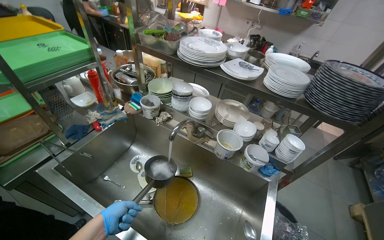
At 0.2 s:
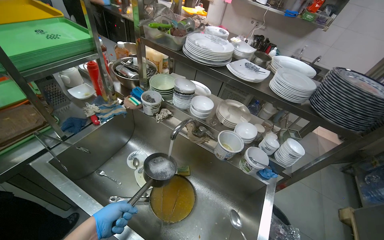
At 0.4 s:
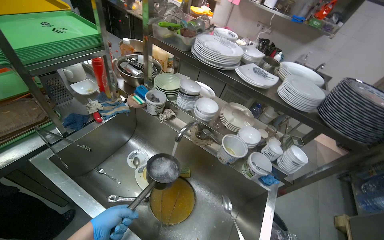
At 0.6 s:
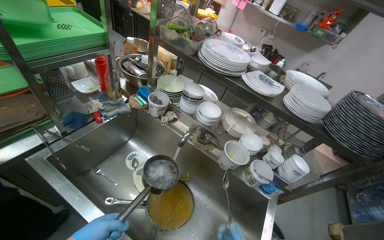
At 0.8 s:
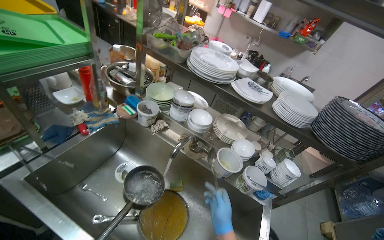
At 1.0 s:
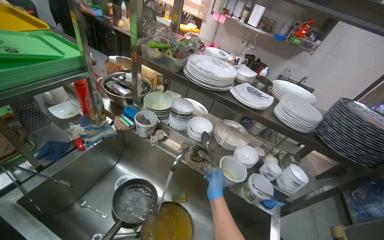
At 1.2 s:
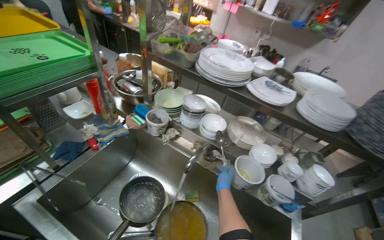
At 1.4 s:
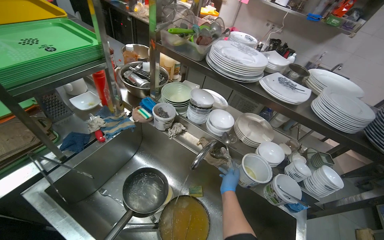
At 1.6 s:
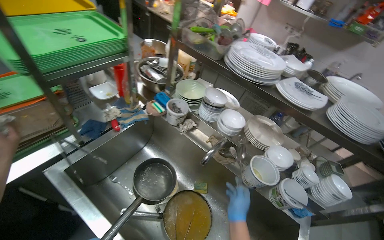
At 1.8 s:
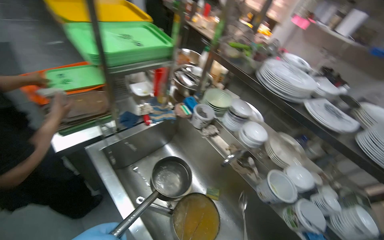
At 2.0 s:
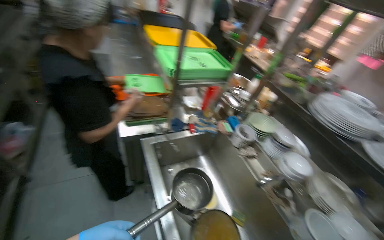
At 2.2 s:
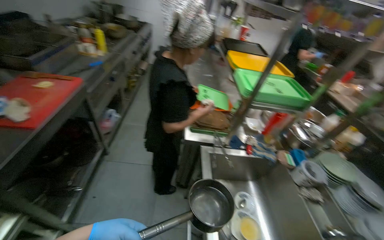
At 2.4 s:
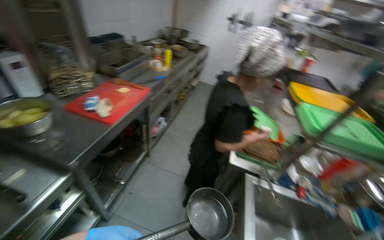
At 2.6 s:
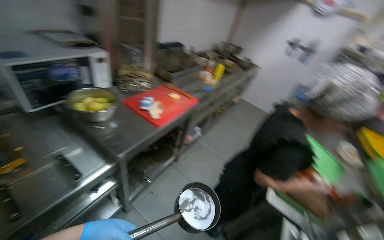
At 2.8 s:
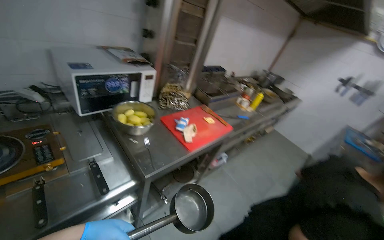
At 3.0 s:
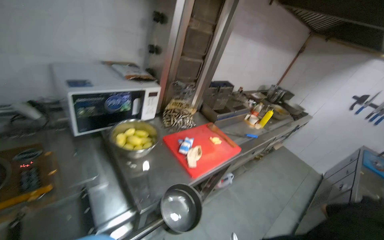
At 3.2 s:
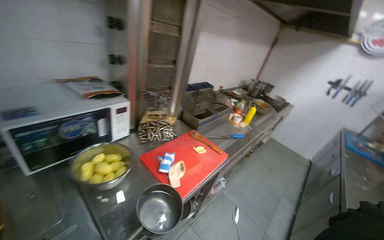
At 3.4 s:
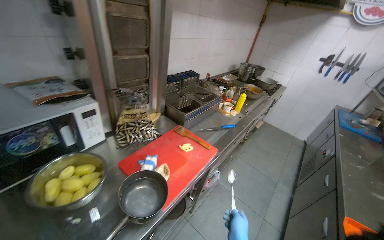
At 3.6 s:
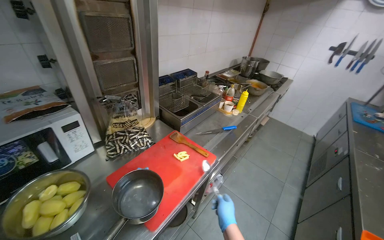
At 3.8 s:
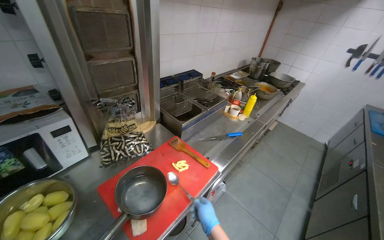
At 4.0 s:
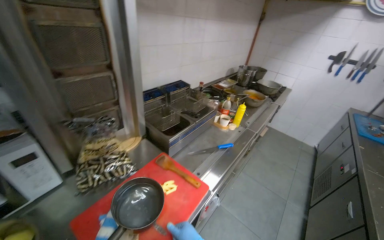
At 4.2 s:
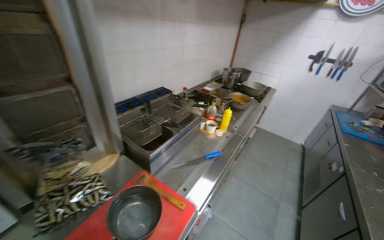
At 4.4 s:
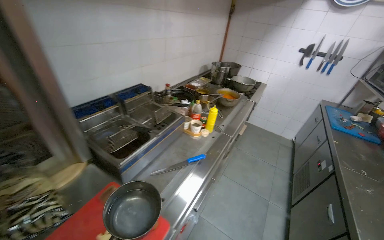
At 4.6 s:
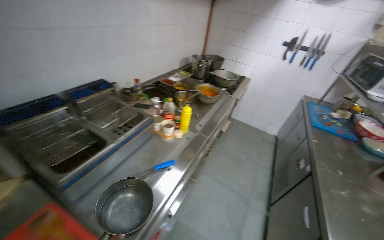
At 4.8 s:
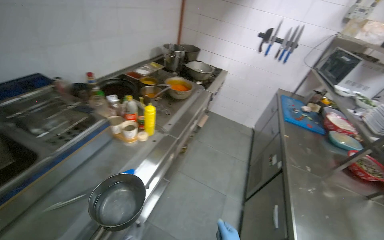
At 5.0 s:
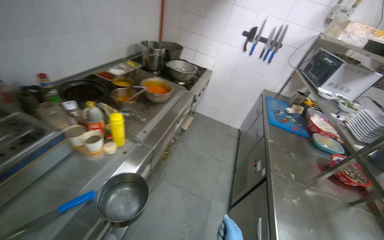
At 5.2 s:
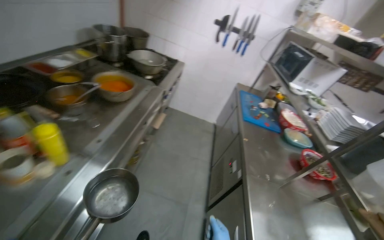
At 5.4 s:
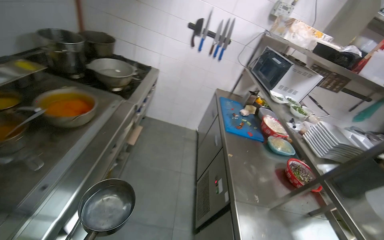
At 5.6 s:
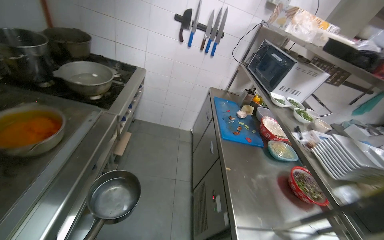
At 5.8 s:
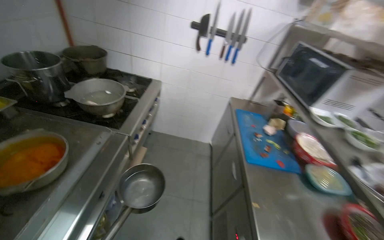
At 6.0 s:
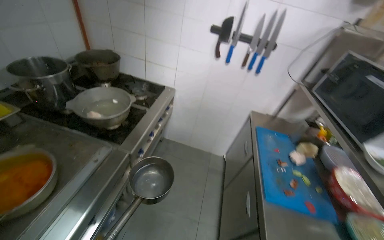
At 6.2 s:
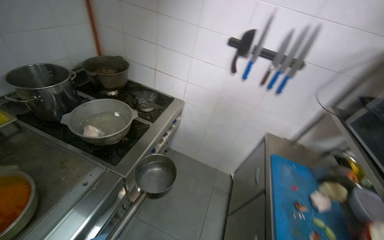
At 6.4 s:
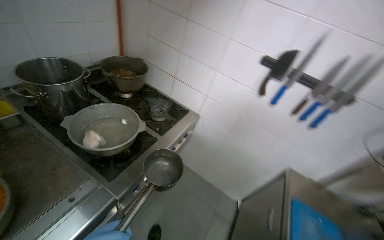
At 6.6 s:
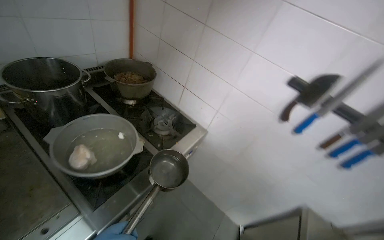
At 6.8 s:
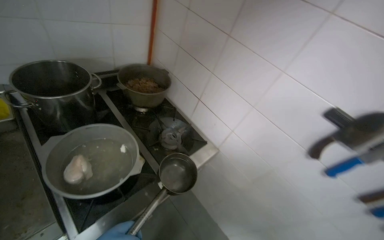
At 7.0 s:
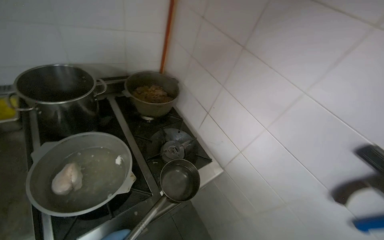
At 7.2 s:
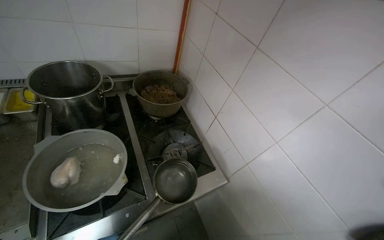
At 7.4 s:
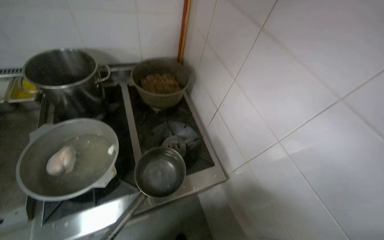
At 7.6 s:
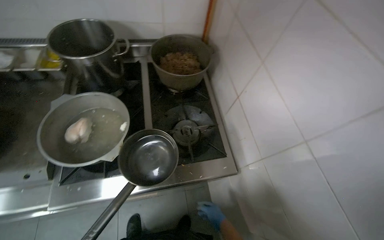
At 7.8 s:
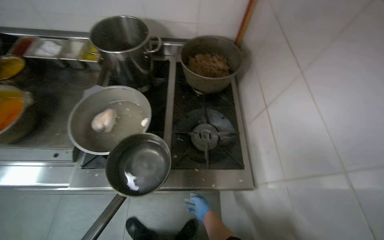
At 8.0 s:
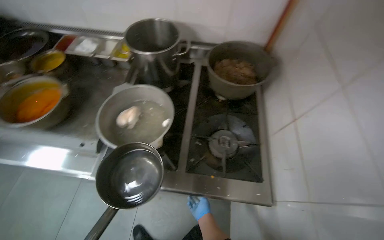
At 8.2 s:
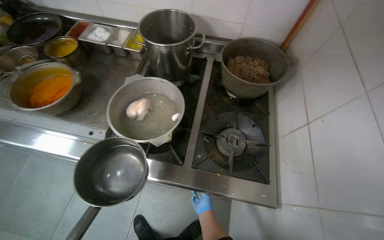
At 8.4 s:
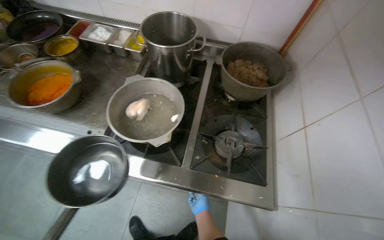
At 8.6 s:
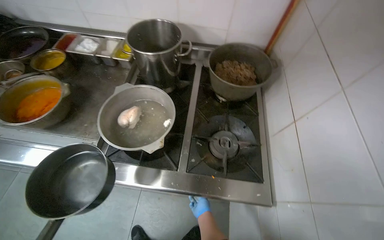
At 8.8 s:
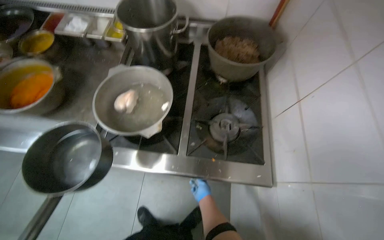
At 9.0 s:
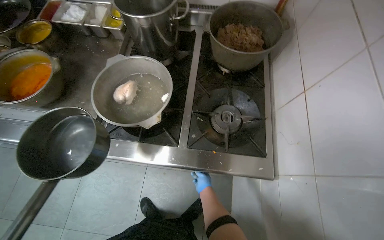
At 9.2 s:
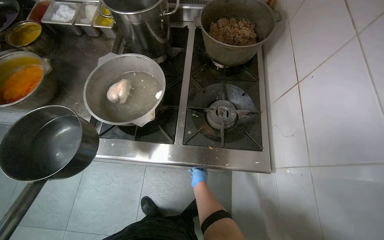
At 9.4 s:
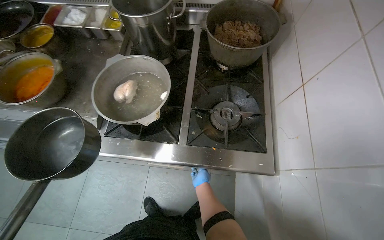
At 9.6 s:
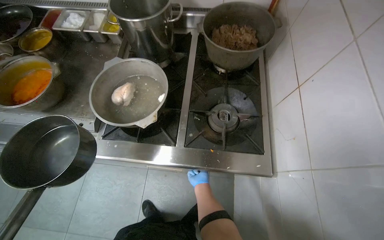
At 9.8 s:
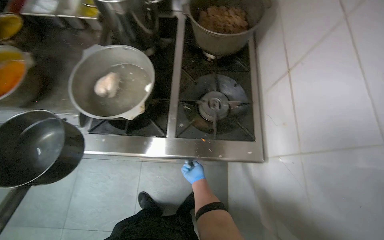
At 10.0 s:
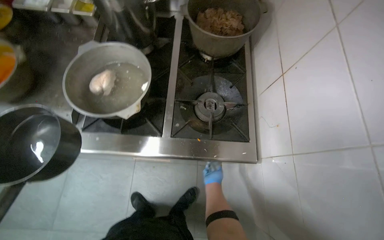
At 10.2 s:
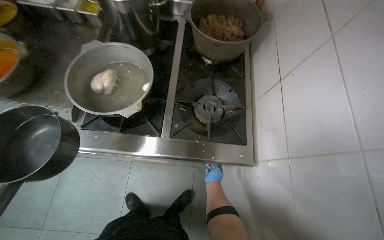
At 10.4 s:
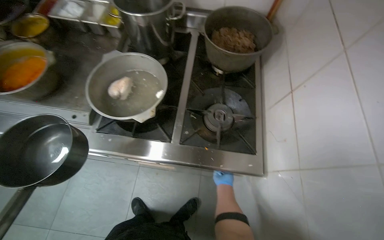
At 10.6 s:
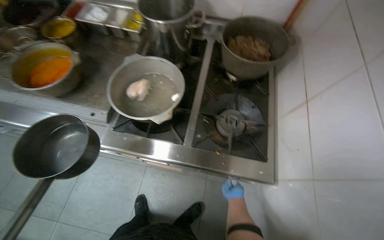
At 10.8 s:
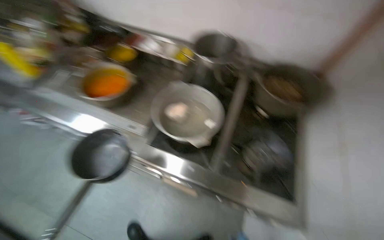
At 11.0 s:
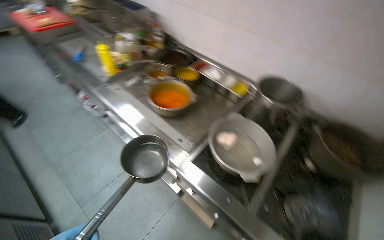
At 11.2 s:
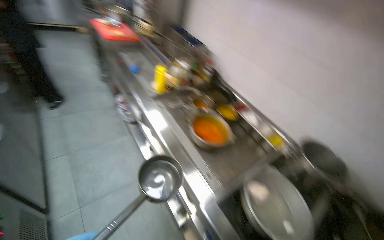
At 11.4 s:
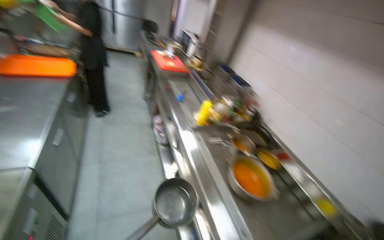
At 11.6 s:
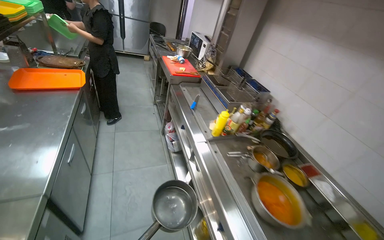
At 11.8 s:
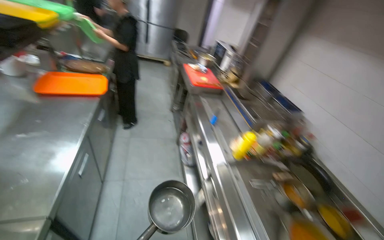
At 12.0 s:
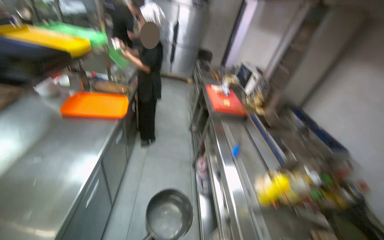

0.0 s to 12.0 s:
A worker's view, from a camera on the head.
Job: preparing food.
The whole recording: Emptying dirty water and adding fresh water to stove. The worker empties the dirty water from the dish into the sink, then takes fresh water and adds it to the gas stove.
1.6 to 3.0 s: The camera is carried some 80 cm. The wearer looks about 105 degrees further to the left. The wearer looks about 40 degrees further upward.
3.0 to 4.4 s: The camera is carried about 80 cm. The wearer looks some 25 degrees further to the right.
4.4 to 6.0 s: The head travels some 1.5 m. The camera sweeps to the right, by some 15 degrees.
6.0 to 7.6 s: The camera is carried some 1 m. The head turns to the left by roughly 65 degrees.
7.6 to 9.0 s: The wearer's head swings some 20 degrees to the left. The right hand moves to the left and up the picture, approximately 15 cm.
9.0 to 10.4 s: The right hand moves to the right, about 10 cm.
10.4 to 12.0 s: The camera travels about 1 m. The head rotates roughly 75 degrees to the left. The view tips upward by roughly 45 degrees.

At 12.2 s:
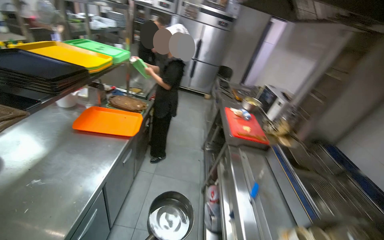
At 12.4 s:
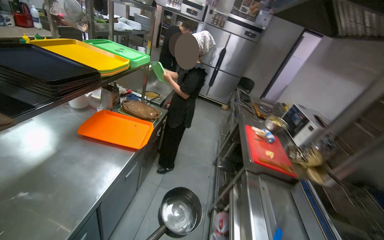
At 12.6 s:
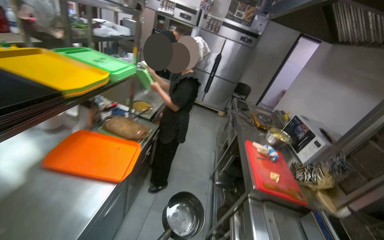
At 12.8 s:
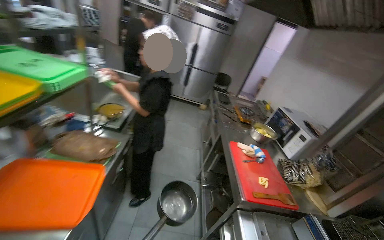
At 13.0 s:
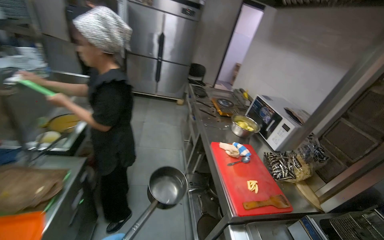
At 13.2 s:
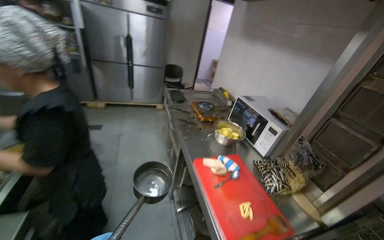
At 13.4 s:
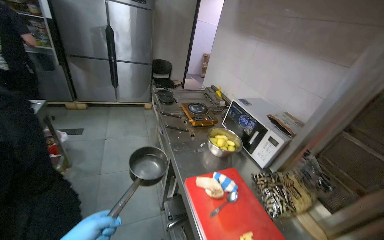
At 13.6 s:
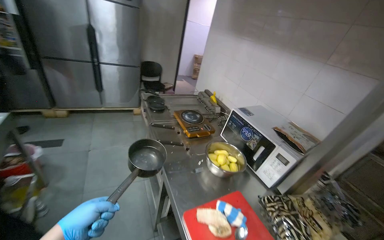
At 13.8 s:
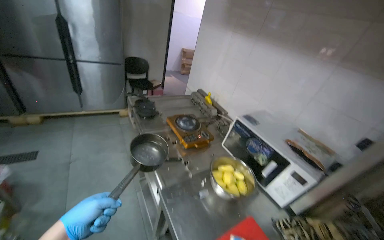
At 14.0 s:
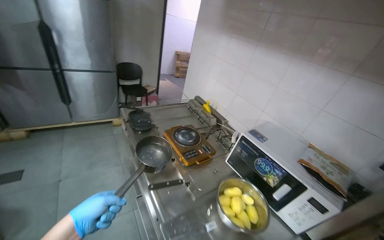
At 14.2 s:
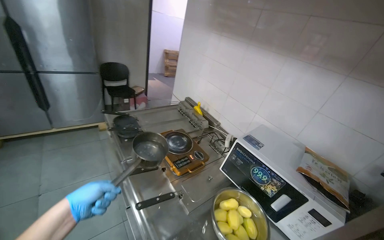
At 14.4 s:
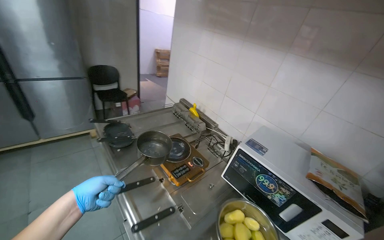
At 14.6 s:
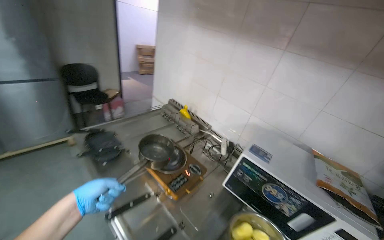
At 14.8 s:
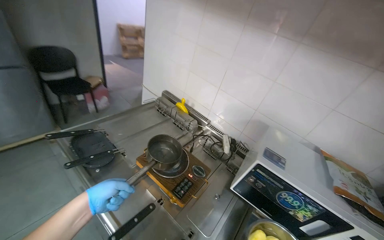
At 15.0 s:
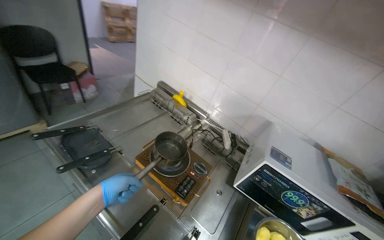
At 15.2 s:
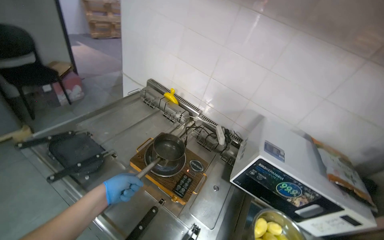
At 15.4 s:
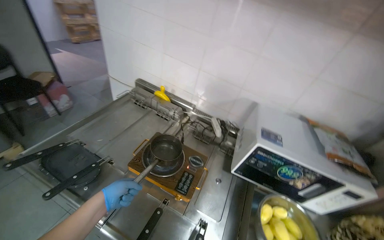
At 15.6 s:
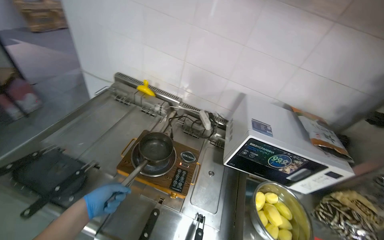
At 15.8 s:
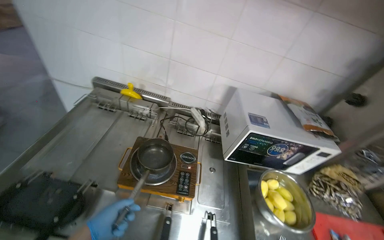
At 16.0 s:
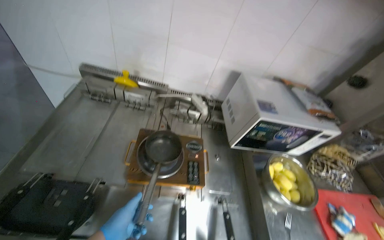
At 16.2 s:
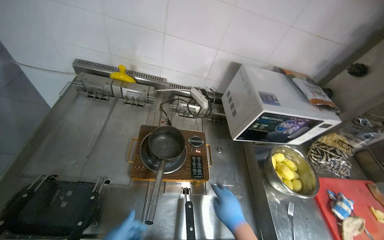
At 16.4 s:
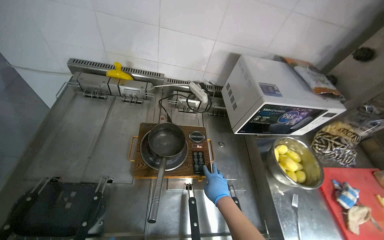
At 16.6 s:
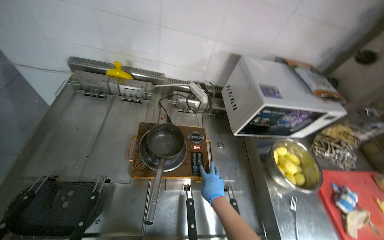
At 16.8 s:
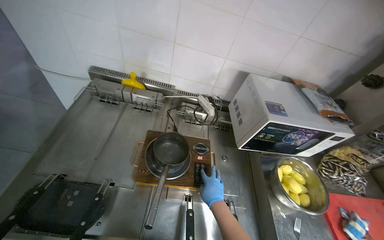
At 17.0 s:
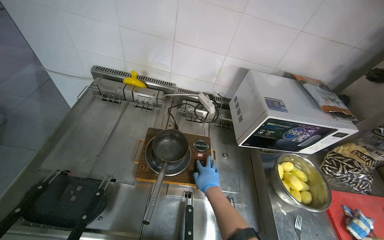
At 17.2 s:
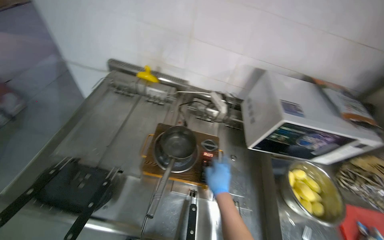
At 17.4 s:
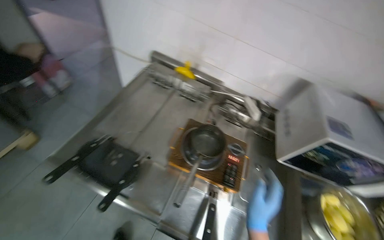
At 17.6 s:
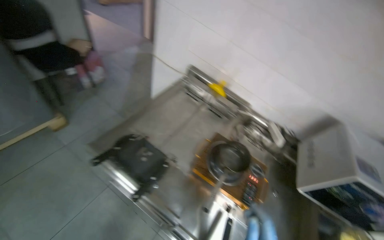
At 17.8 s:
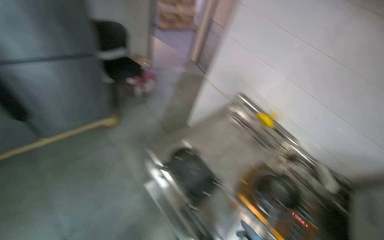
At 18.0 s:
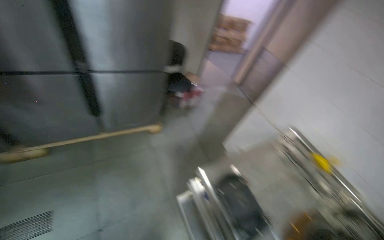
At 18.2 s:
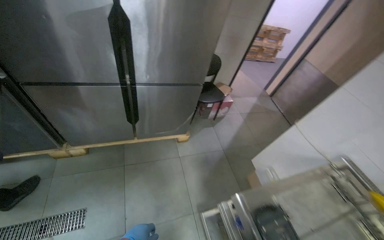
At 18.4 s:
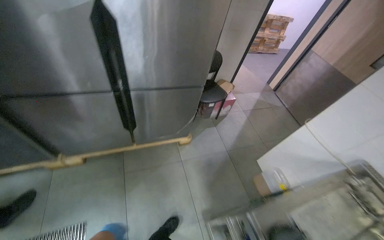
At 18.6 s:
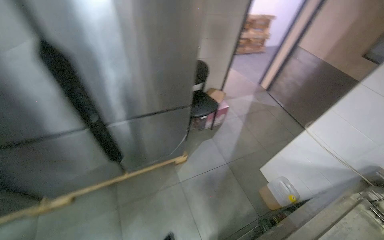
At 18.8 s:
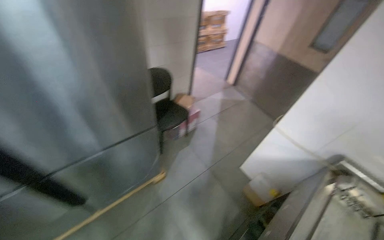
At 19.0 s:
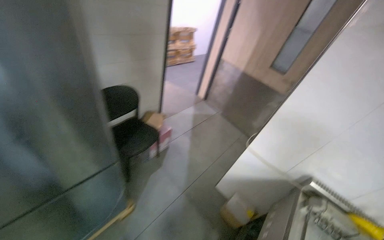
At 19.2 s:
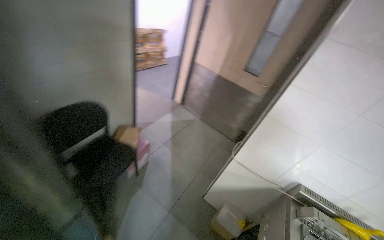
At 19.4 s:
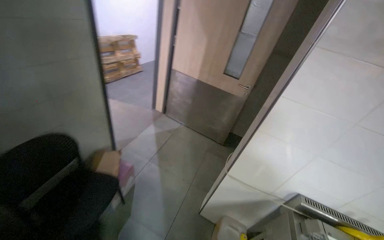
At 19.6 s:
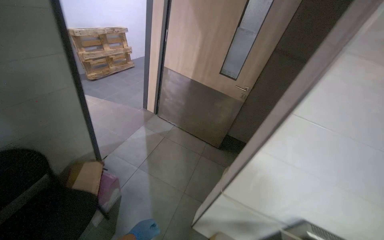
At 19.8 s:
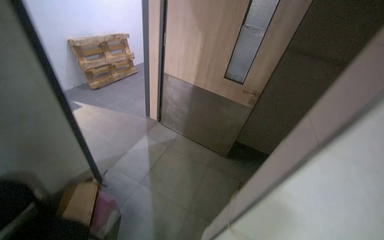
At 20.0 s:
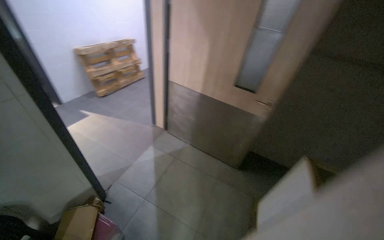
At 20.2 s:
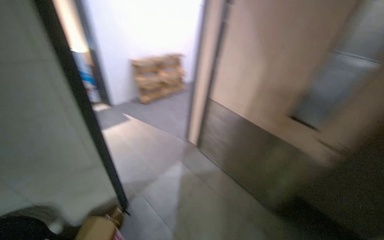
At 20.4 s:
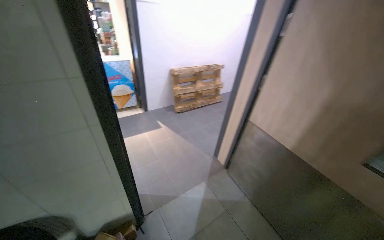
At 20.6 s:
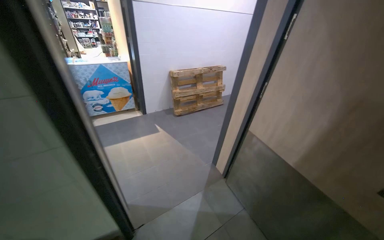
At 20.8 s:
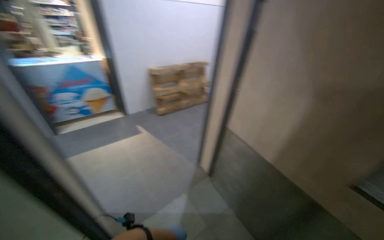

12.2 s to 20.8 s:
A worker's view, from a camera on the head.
Job: preparing food.
The whole recording: Emptying dirty water and adding fresh water to stove. The worker empties the dirty water from the dish into the sink, then takes fresh water and adds it to the gas stove.
12.2 to 13.6 s: The head travels roughly 1.5 m. The head rotates roughly 25 degrees to the right.
13.6 to 15.0 s: The camera travels roughly 80 cm. The head rotates some 30 degrees to the right. The camera pitches downward, by approximately 15 degrees.
15.0 to 16.6 s: The wearer looks approximately 35 degrees further to the right. The wearer looks about 20 degrees further downward.
16.6 to 18.0 s: The head travels about 60 cm. The head rotates approximately 60 degrees to the left. The view tilts some 20 degrees upward.
18.0 to 19.4 s: The wearer moves about 1 m. The head rotates roughly 40 degrees to the right.
19.4 to 20.8 s: The head travels roughly 1 m. The head turns to the left by about 30 degrees.
